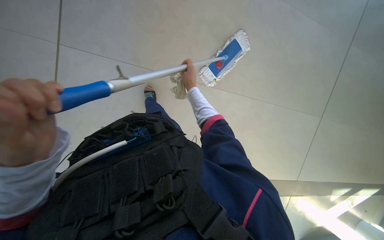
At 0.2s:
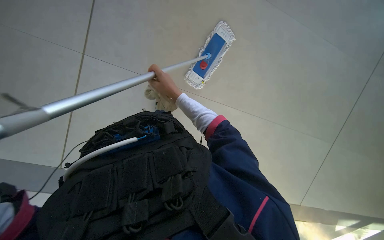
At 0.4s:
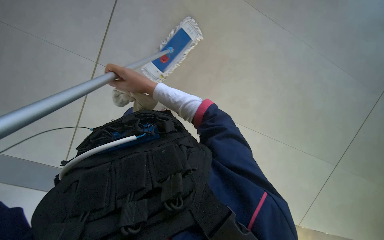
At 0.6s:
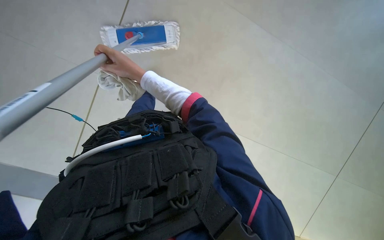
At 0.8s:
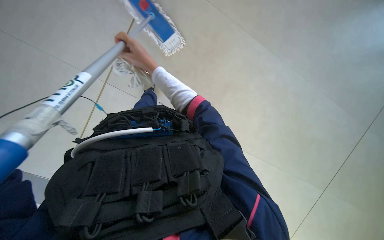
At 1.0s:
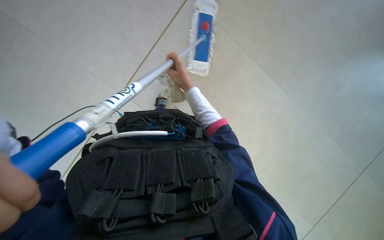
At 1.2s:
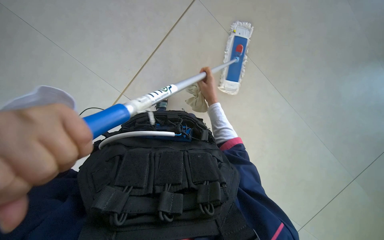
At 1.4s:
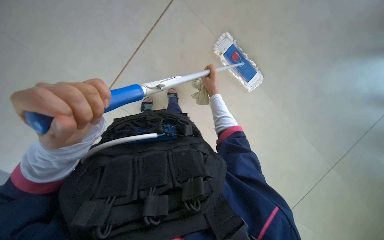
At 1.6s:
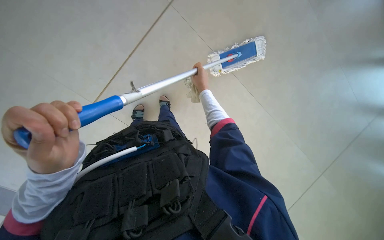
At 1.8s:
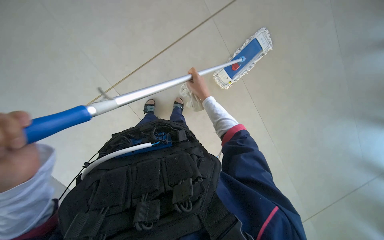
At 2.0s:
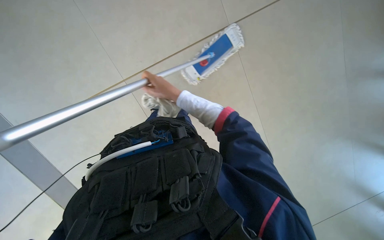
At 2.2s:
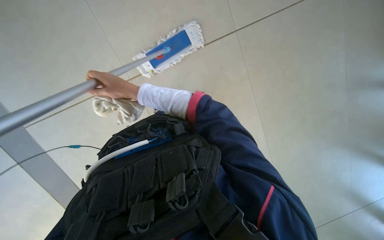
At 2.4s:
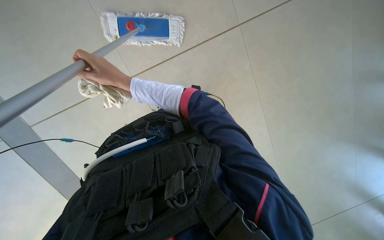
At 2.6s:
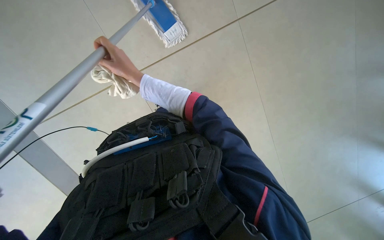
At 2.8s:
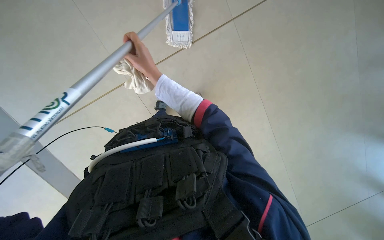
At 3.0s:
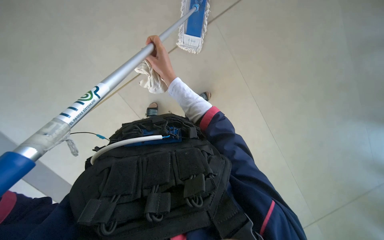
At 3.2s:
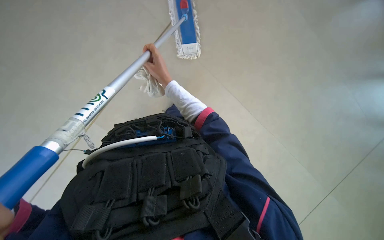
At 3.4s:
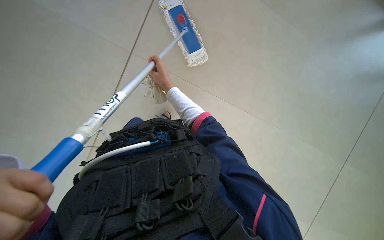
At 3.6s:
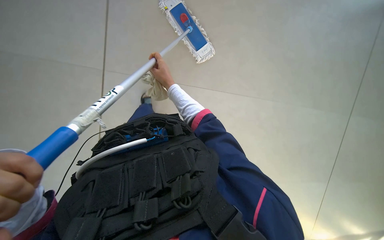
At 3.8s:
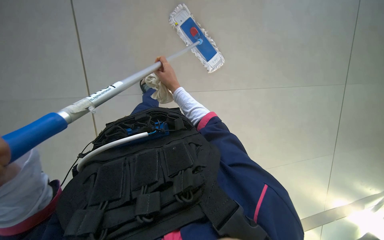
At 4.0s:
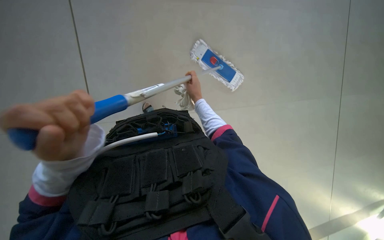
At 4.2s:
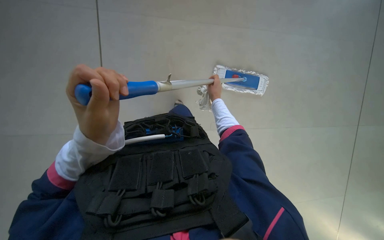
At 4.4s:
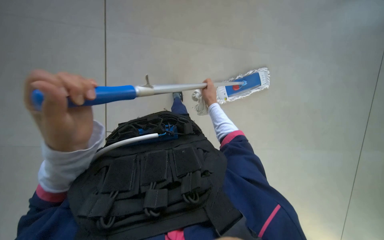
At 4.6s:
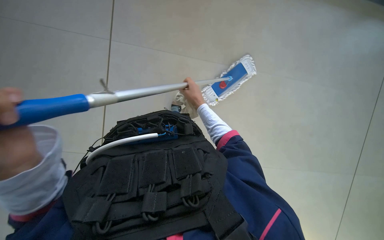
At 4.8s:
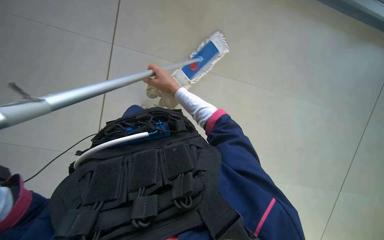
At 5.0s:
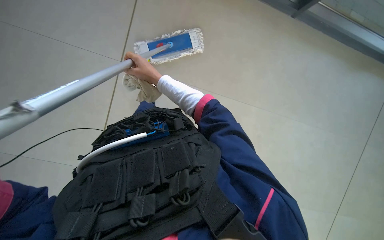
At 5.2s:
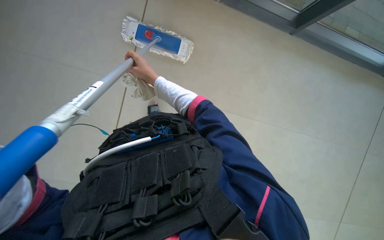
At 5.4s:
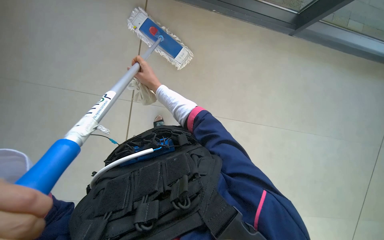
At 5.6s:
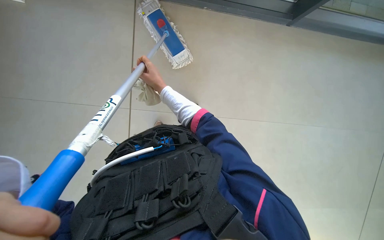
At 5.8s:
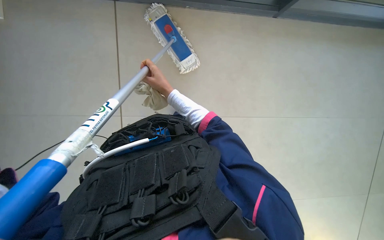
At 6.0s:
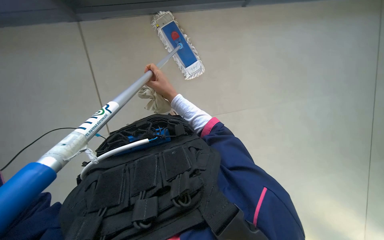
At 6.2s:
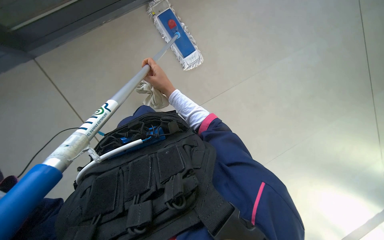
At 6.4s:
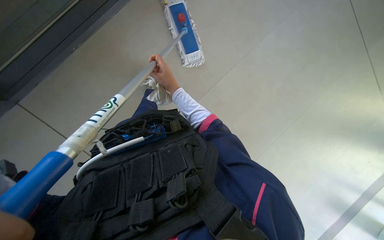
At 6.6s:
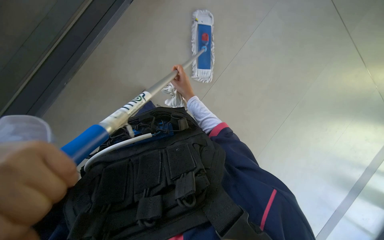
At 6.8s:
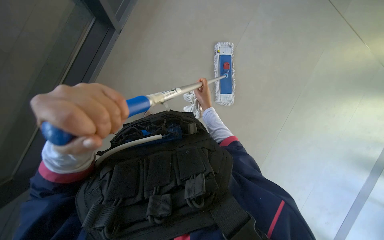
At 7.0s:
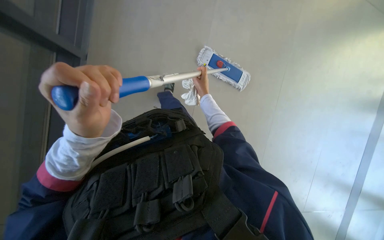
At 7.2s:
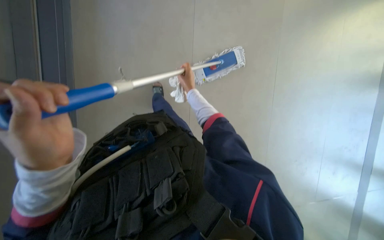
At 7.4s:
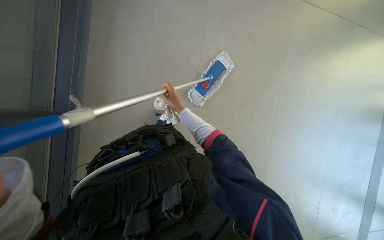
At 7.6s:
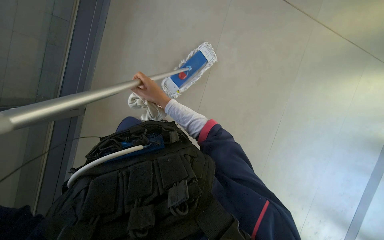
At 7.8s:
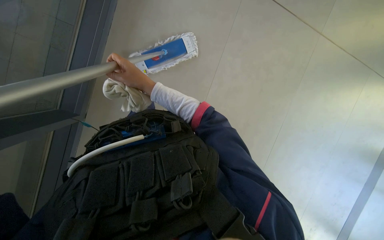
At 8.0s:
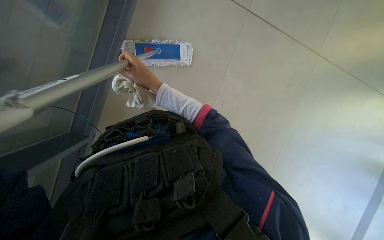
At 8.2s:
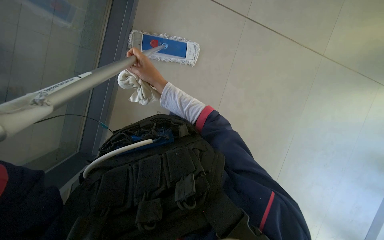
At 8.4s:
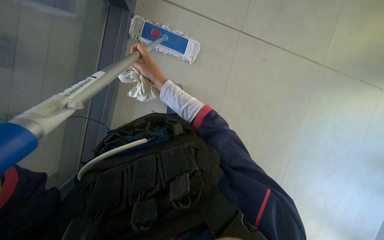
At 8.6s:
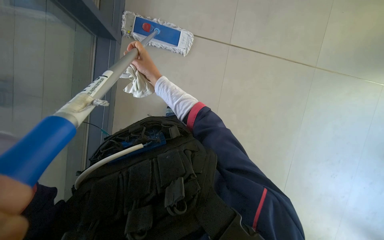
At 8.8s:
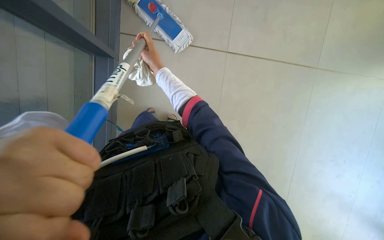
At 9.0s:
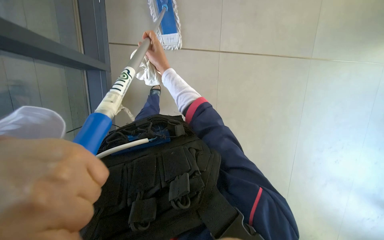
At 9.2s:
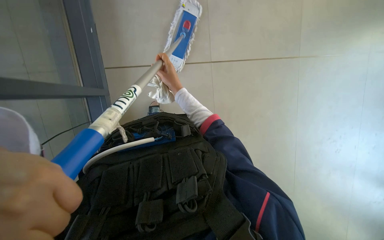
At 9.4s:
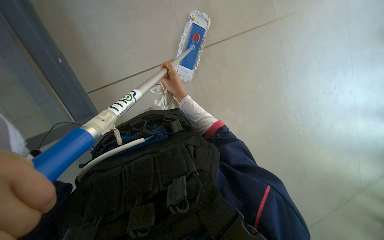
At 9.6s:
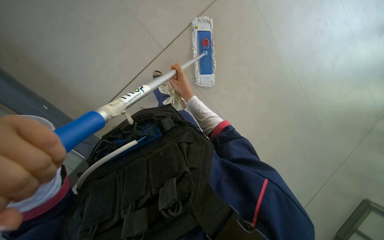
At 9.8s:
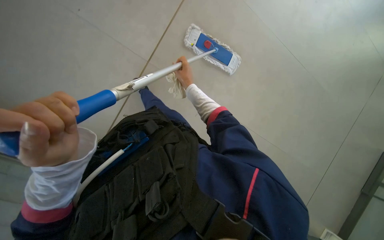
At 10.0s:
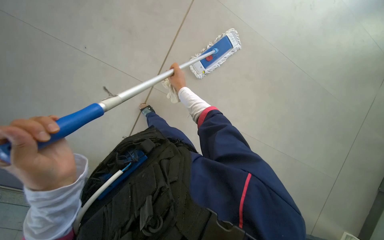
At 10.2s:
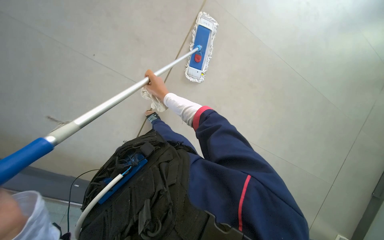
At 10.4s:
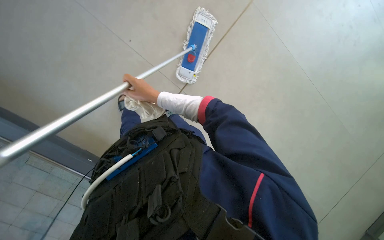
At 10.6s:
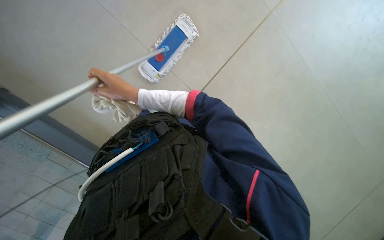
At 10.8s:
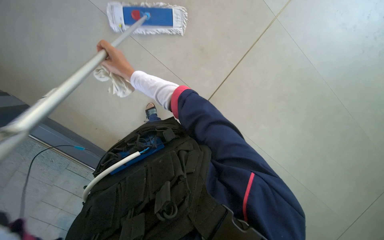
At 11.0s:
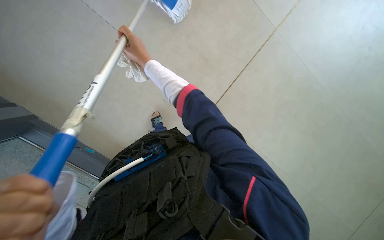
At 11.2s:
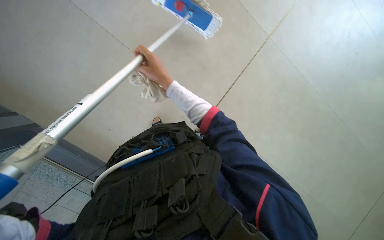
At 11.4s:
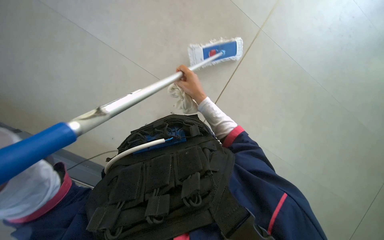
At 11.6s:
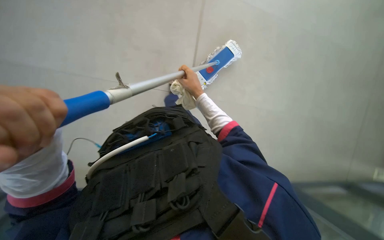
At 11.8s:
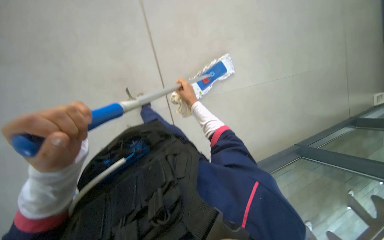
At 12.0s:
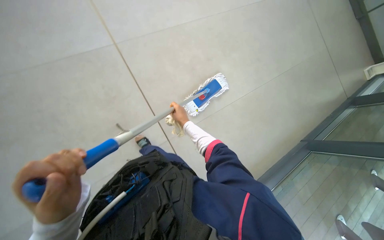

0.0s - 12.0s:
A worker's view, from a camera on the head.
Job: mopping floor.
The whole recording: Mopping tiled floor. The worker mops the tiled floor with a long-handled mop.
0.0s - 1.6s: The view pans to the left by some 25 degrees. The right hand travels to the left and back again, roughly 25 cm each way.
1.6s - 3.0s: The right hand heads to the left, covering roughly 15 cm.
3.0s - 4.4s: The camera is aimed roughly 30 degrees further to the left. The view tilts approximately 10 degrees upward. The right hand moves farther from the camera, approximately 15 cm.
4.4s - 6.0s: The right hand moves to the left, roughly 15 cm.
6.0s - 7.6s: The camera pitches upward, by approximately 15 degrees. The right hand travels nearer to the camera by some 10 cm, and travels to the right and back again, approximately 5 cm each way.
9.0s - 10.4s: Everything in view rotates about 25 degrees counterclockwise. The right hand moves roughly 15 cm farther from the camera and comes back.
10.4s - 12.0s: The camera sweeps to the left, by roughly 15 degrees. The camera pitches upward, by some 15 degrees. The right hand is displaced farther from the camera by approximately 15 cm.

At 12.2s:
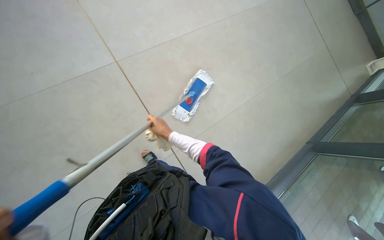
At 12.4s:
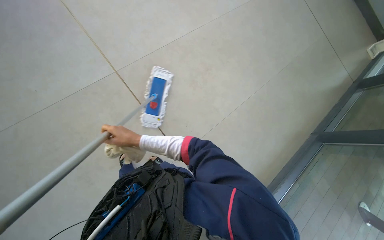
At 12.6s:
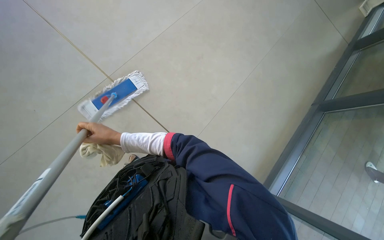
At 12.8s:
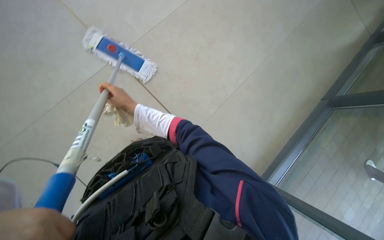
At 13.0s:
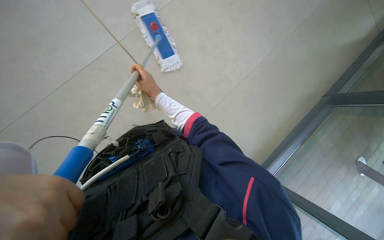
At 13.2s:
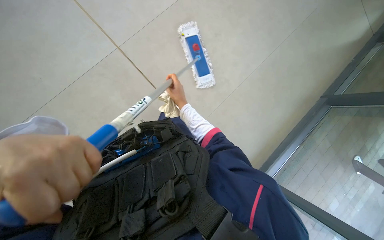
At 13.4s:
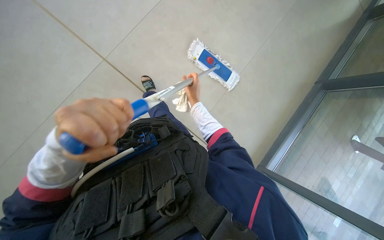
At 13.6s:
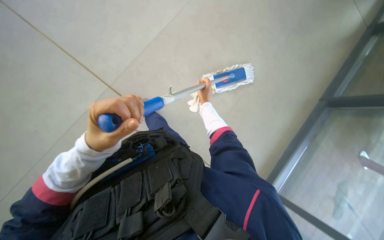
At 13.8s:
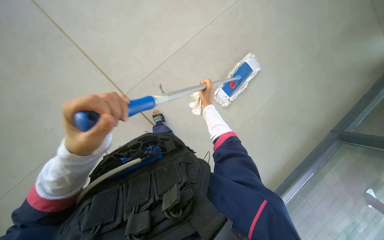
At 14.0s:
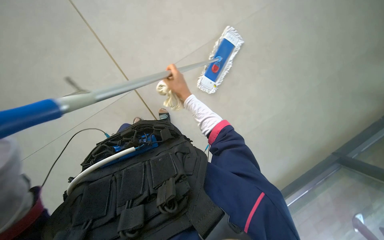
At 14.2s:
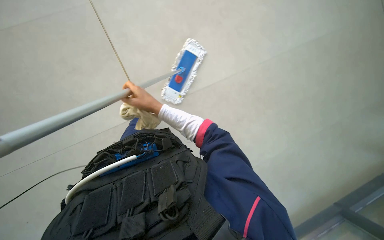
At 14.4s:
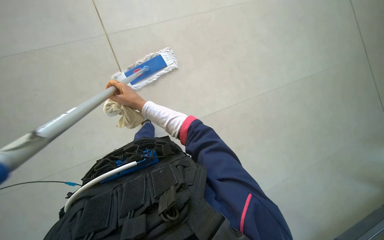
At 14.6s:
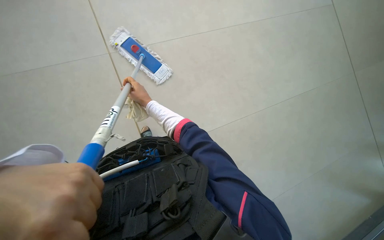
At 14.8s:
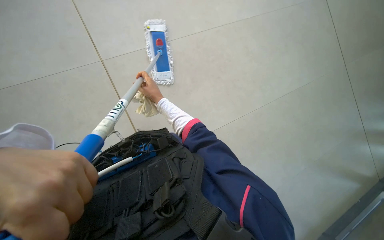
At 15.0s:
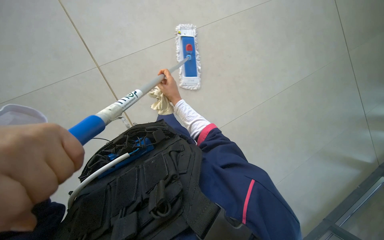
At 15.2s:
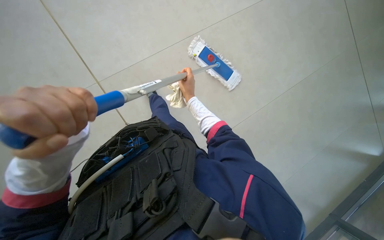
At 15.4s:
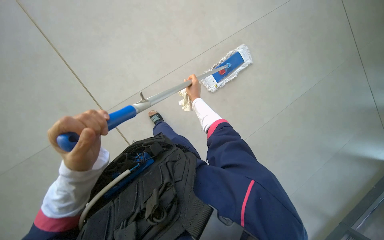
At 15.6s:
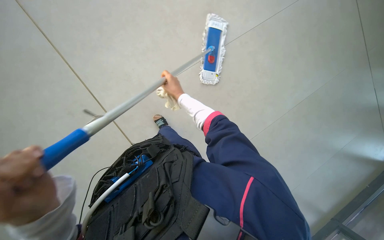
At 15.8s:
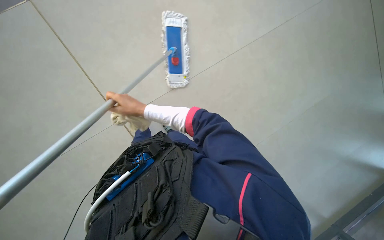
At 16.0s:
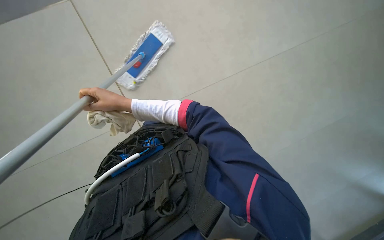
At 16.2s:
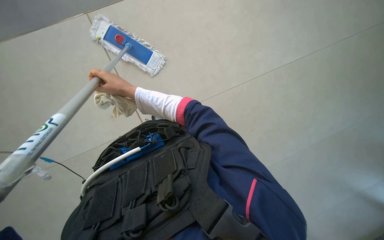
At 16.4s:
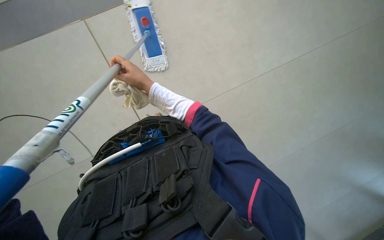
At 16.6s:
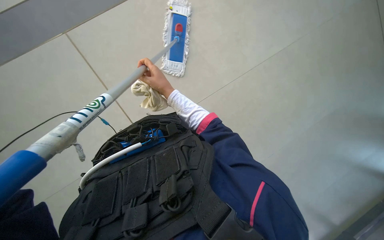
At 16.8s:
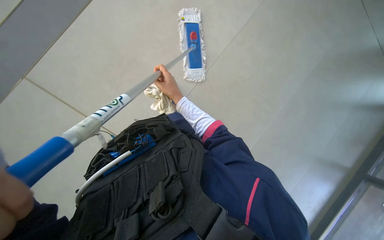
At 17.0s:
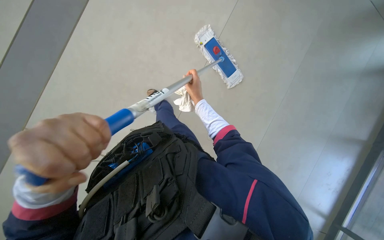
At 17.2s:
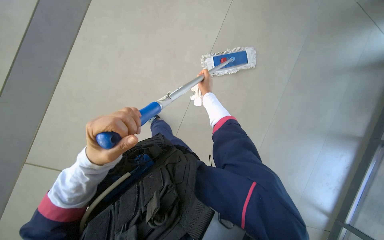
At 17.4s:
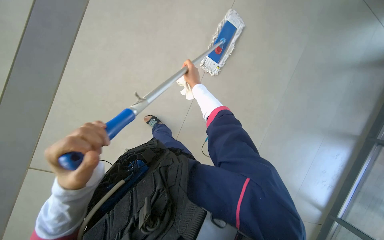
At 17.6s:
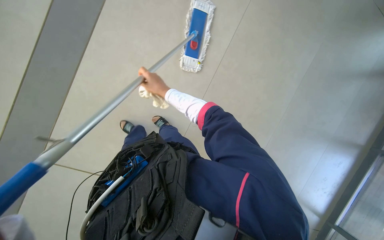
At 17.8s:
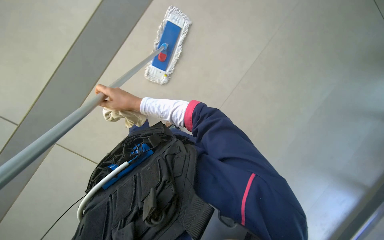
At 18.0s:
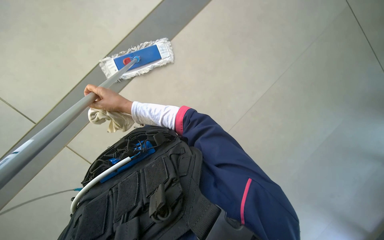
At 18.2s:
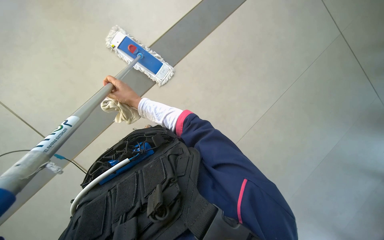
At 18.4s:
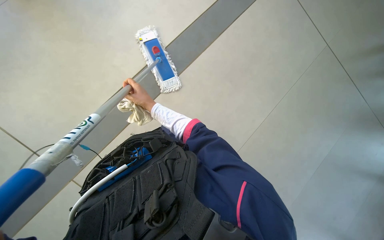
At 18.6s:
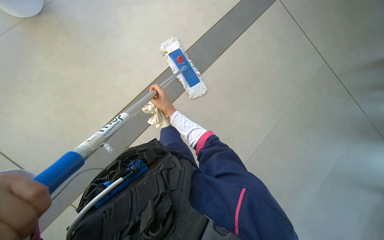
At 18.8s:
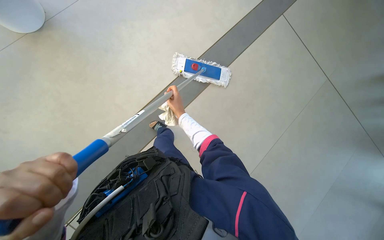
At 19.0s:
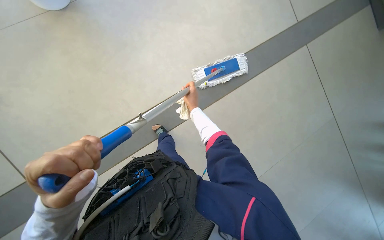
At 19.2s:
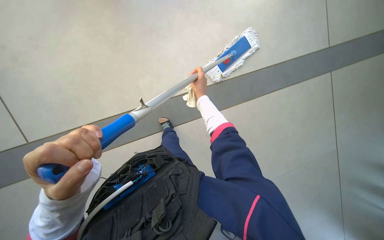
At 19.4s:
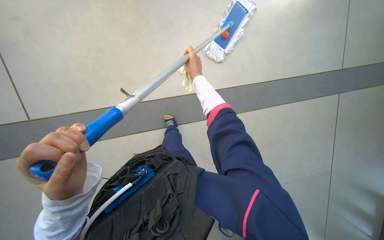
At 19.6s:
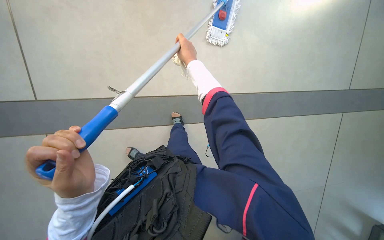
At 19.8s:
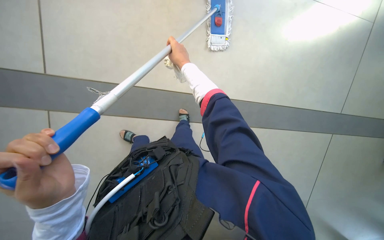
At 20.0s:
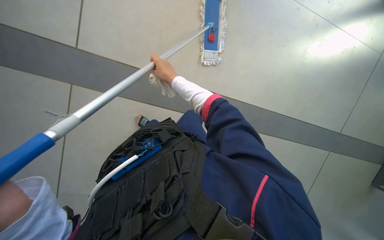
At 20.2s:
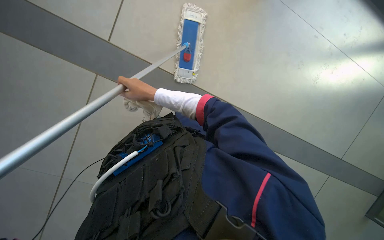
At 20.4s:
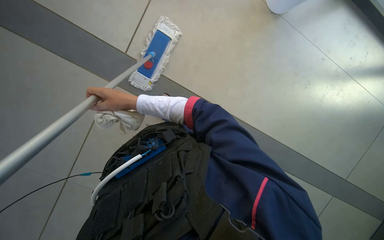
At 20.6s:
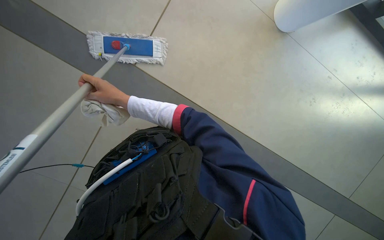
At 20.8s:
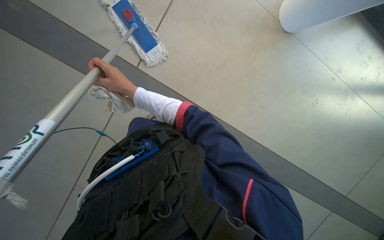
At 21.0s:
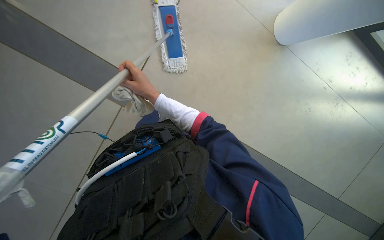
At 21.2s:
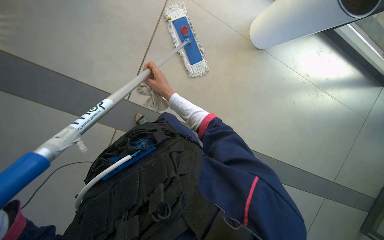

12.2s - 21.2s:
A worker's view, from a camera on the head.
Job: mopping floor.
The whole recording: Mopping tiled floor. The worker mops the tiled floor with a long-handled mop.
12.2s - 13.8s: The right hand shifts some 15 cm up the picture.
13.8s - 15.2s: The camera sweeps to the right, by about 15 degrees.
16.6s - 18.2s: The view tips upward by approximately 15 degrees.
18.2s - 19.8s: The right hand heads up the picture and to the right, covering some 25 cm.
